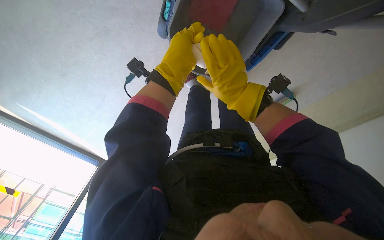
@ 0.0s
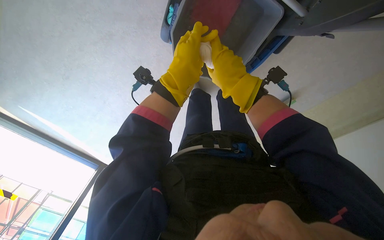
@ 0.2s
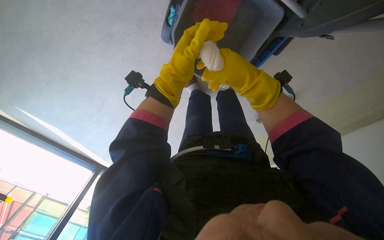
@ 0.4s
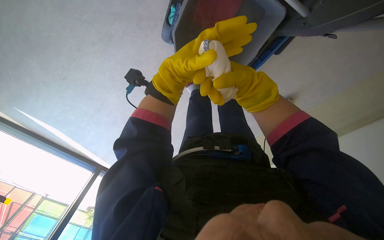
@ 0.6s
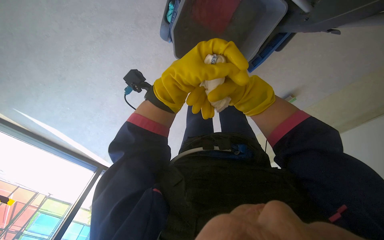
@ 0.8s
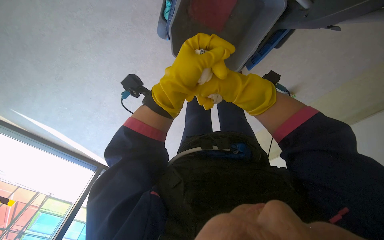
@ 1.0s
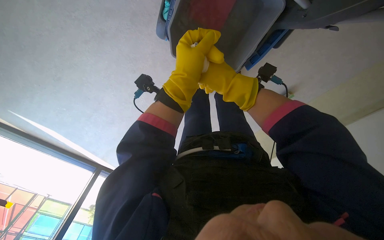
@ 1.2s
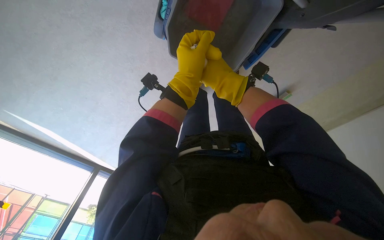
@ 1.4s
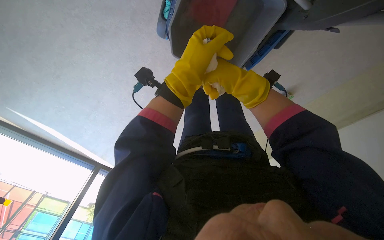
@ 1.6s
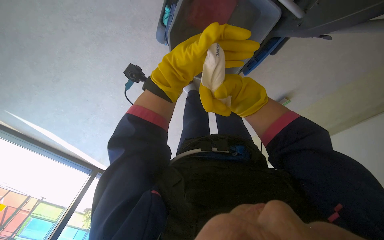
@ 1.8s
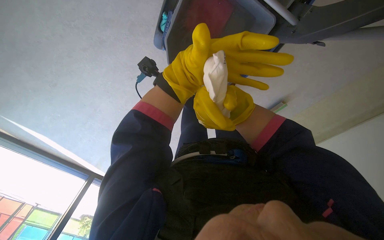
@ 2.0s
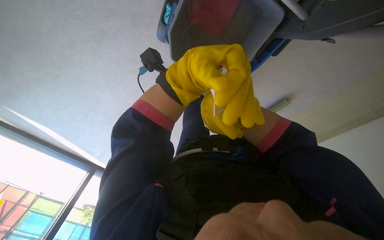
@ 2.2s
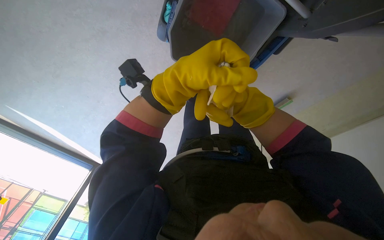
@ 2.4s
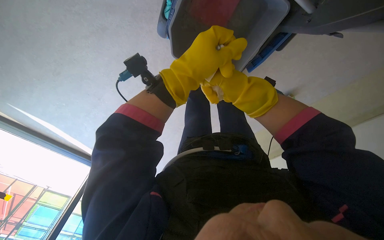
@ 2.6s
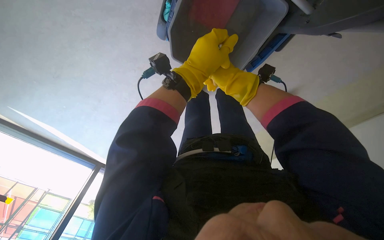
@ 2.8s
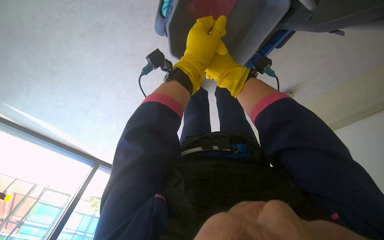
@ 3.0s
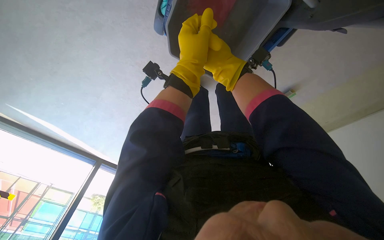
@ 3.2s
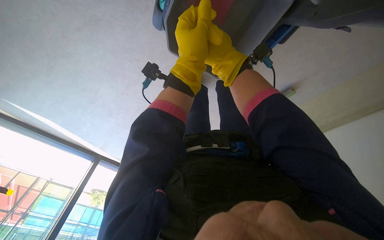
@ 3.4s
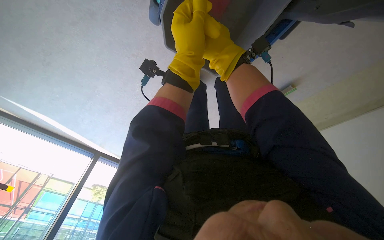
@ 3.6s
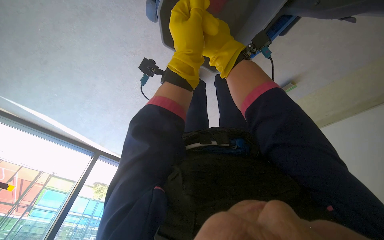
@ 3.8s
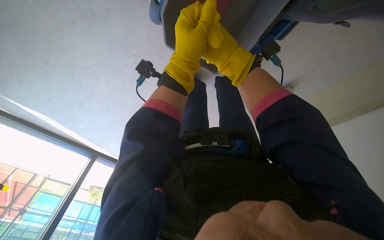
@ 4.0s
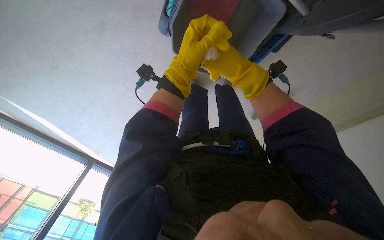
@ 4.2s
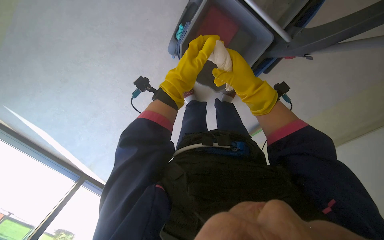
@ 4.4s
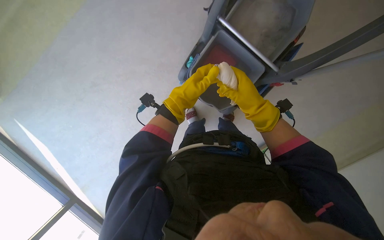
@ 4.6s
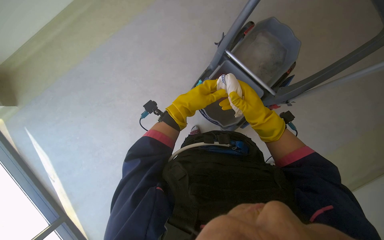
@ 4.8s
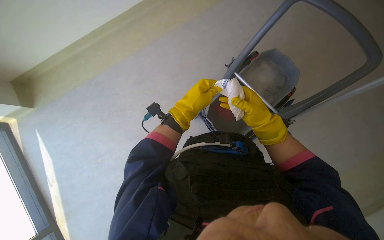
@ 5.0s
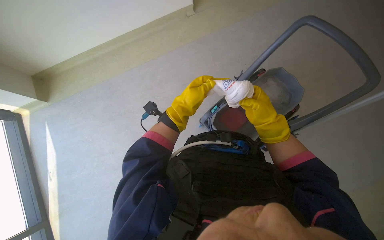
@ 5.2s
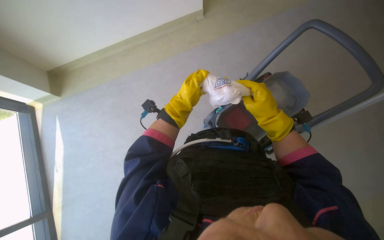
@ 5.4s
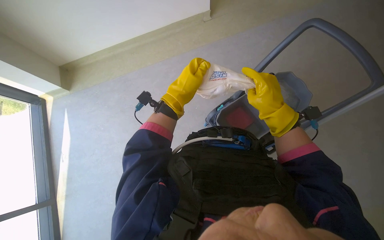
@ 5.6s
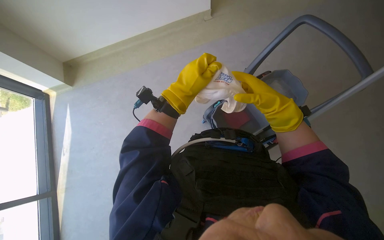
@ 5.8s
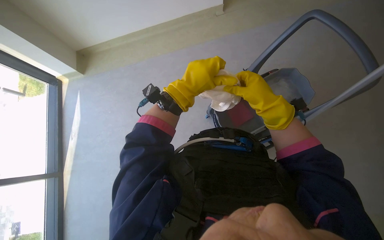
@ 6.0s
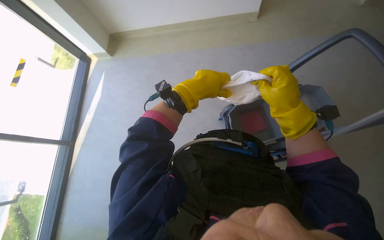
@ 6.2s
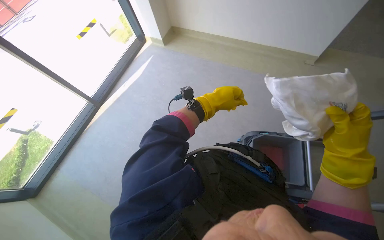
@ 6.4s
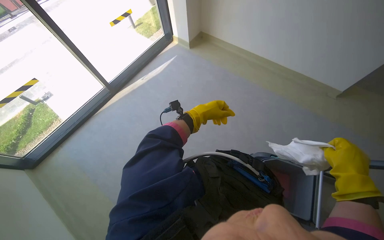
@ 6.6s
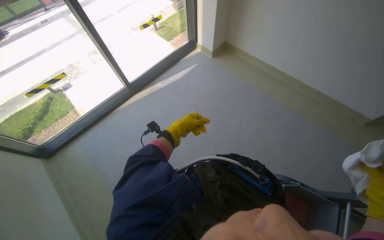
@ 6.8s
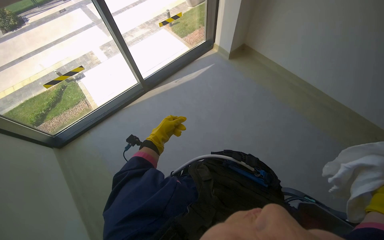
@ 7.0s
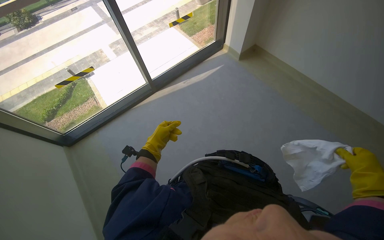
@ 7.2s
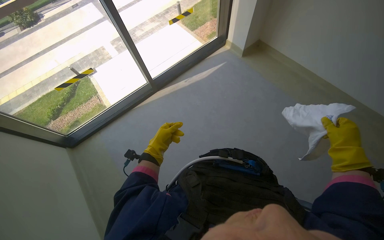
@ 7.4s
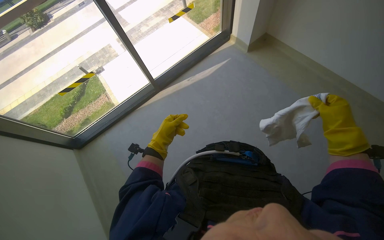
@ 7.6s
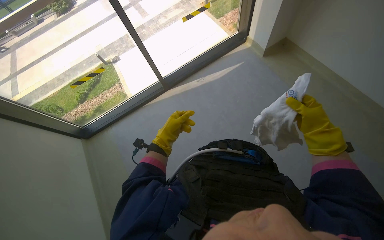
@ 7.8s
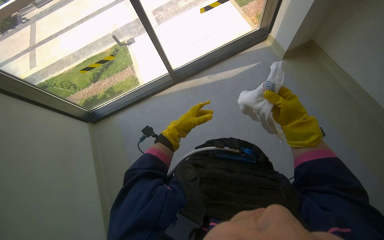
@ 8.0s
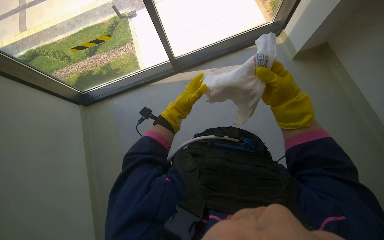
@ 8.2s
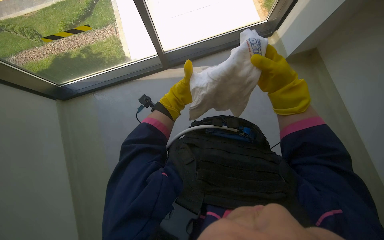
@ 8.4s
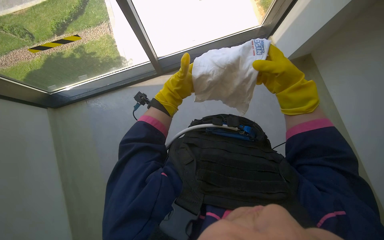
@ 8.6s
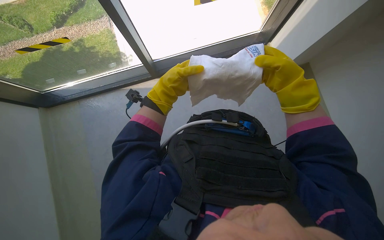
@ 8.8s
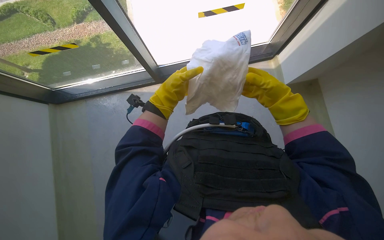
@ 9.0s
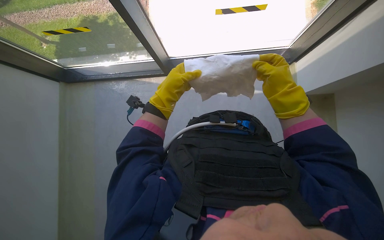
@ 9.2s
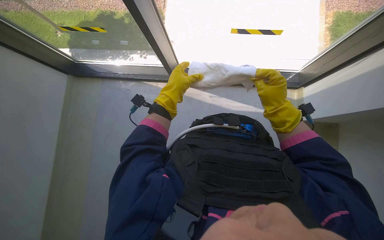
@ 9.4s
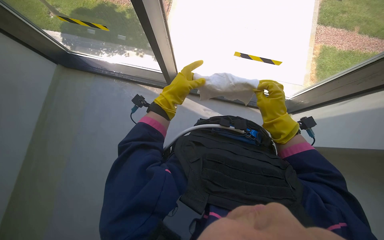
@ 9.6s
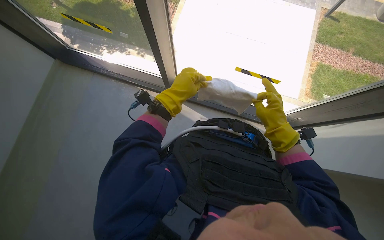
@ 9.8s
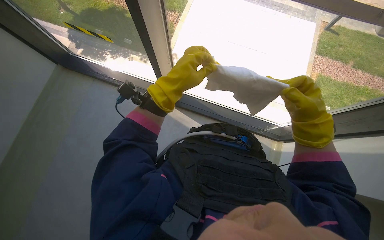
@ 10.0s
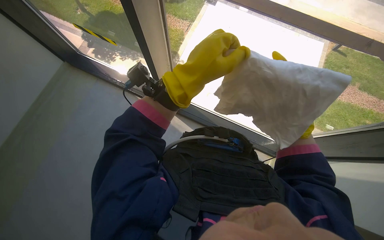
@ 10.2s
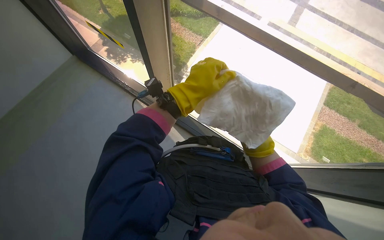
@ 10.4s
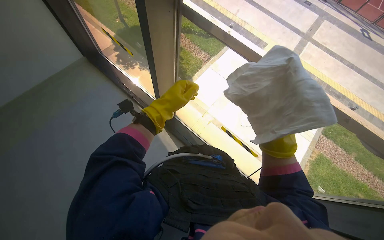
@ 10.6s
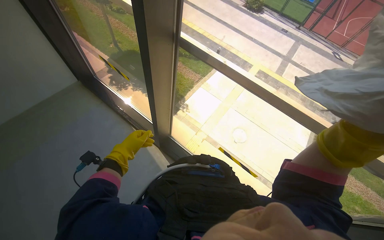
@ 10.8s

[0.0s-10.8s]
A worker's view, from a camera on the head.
Job: preparing cleaning supplies.
The whole recording: Preparing cleaning cloths. The worker takes and prepares cleaning cloths from the cart.
3.0s to 4.6s: The view tilts some 25 degrees upward.
4.6s to 6.2s: The wearer's head swings about 40 degrees to the left. The wearer looks roughly 20 degrees further upward.
7.8s to 9.2s: The camera pitches downward, by some 15 degrees. Everything in view rotates some 30 degrees clockwise. The right hand travels up the picture by approximately 25 cm.
9.2s to 10.8s: The wearer looks some 25 degrees further upward. Everything in view rotates some 40 degrees clockwise.

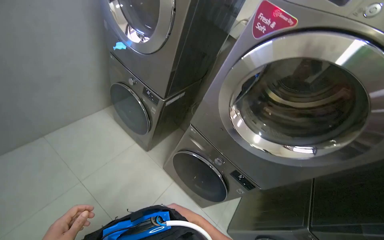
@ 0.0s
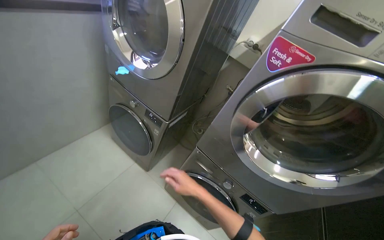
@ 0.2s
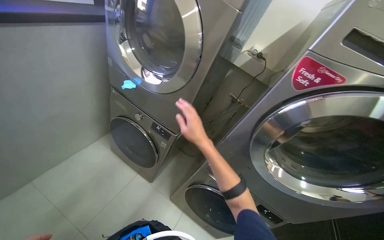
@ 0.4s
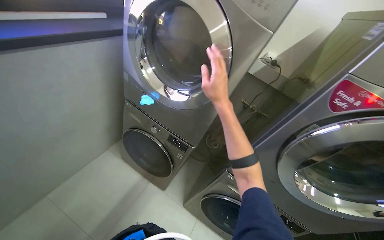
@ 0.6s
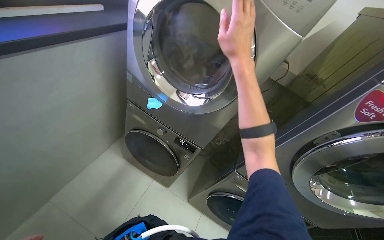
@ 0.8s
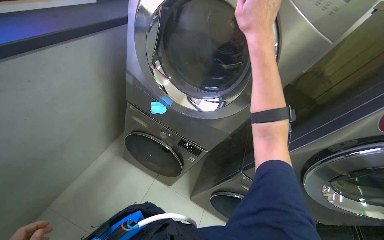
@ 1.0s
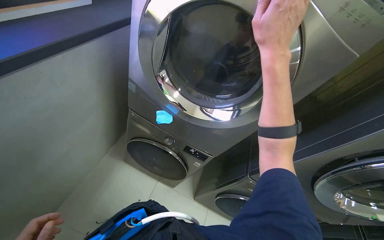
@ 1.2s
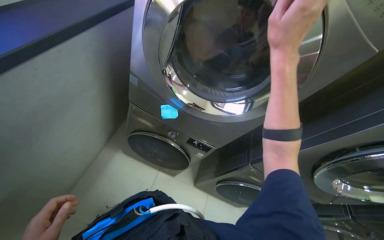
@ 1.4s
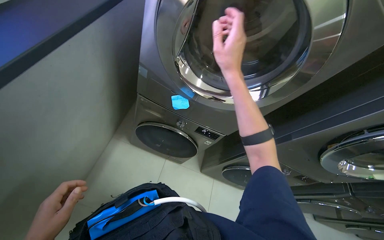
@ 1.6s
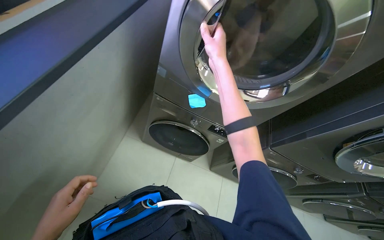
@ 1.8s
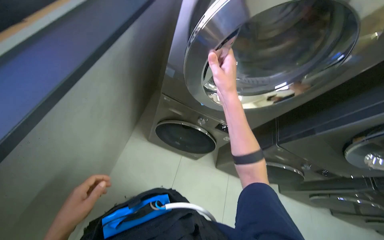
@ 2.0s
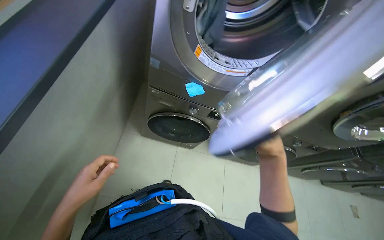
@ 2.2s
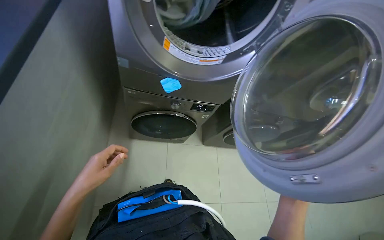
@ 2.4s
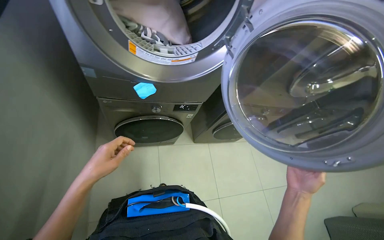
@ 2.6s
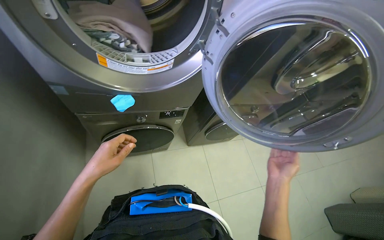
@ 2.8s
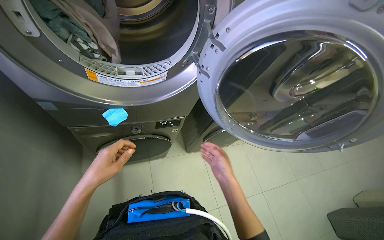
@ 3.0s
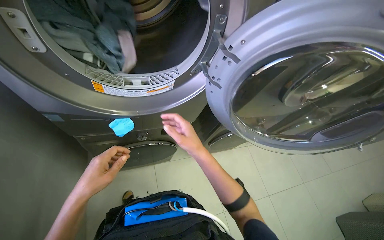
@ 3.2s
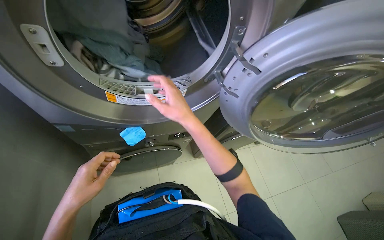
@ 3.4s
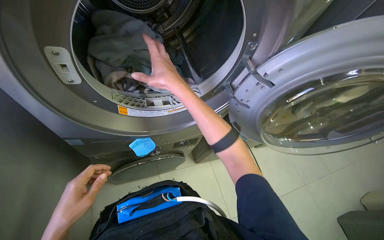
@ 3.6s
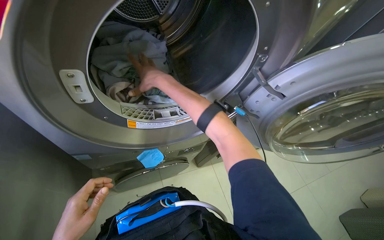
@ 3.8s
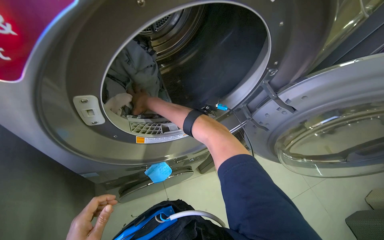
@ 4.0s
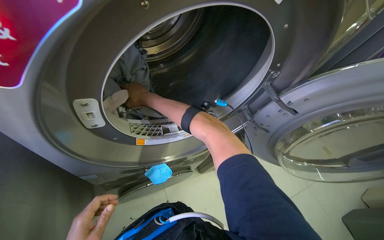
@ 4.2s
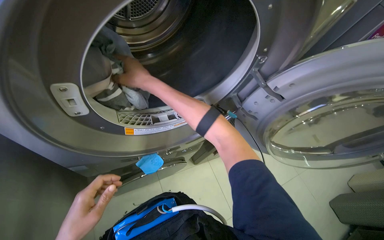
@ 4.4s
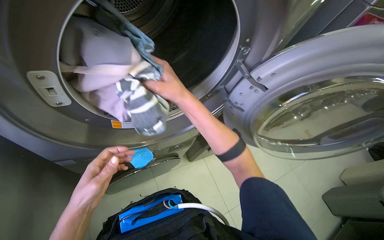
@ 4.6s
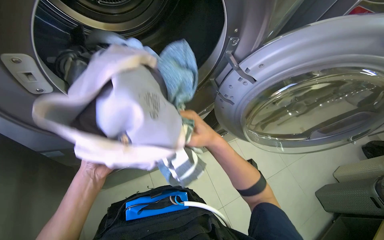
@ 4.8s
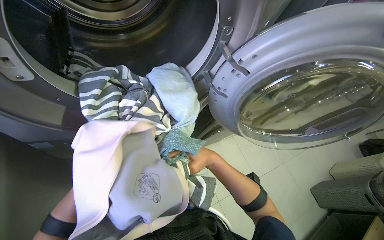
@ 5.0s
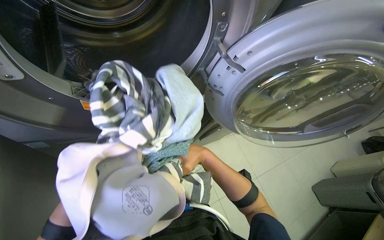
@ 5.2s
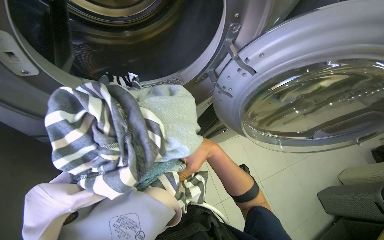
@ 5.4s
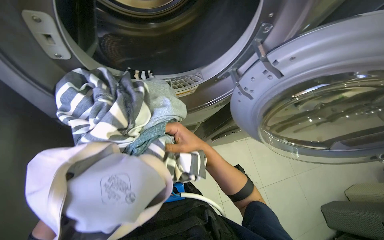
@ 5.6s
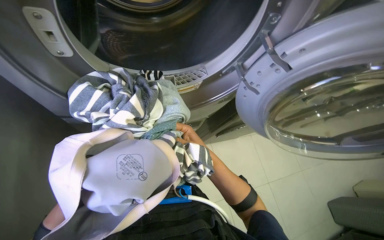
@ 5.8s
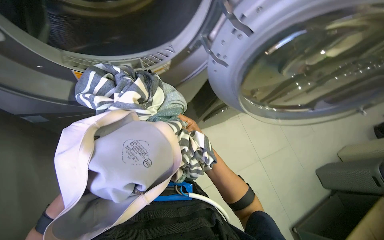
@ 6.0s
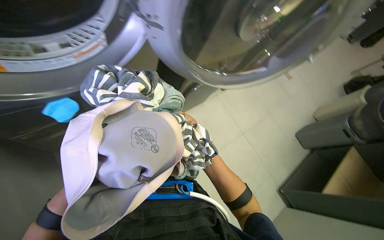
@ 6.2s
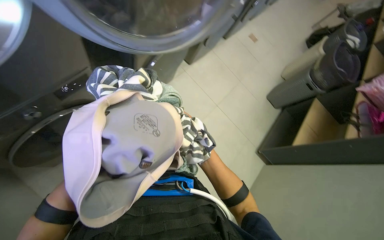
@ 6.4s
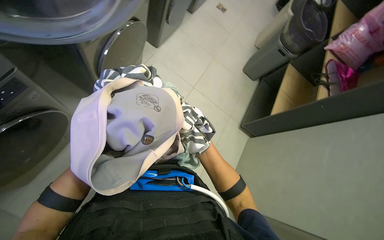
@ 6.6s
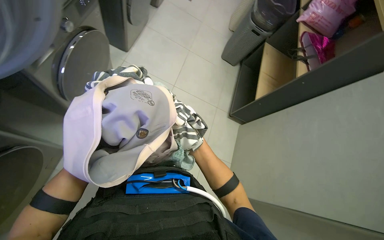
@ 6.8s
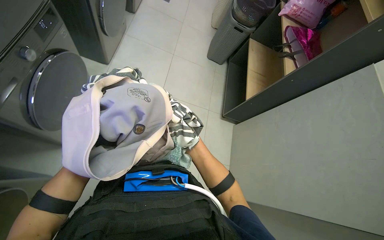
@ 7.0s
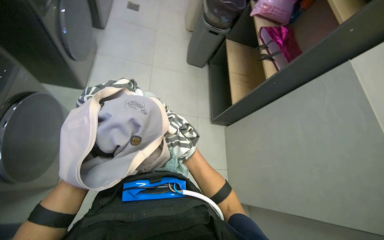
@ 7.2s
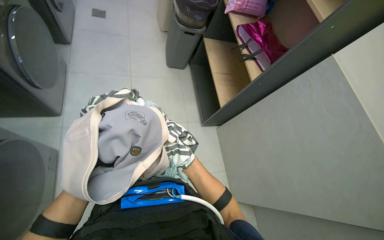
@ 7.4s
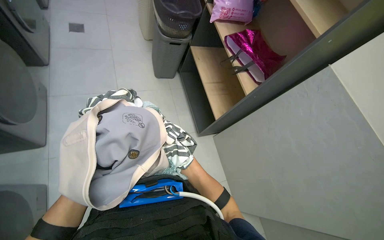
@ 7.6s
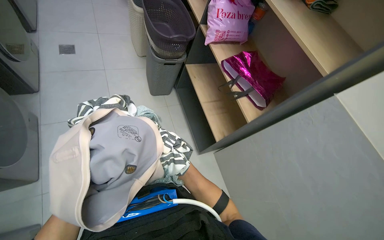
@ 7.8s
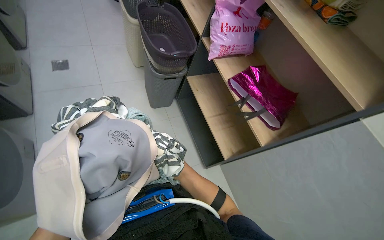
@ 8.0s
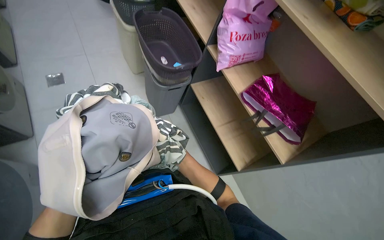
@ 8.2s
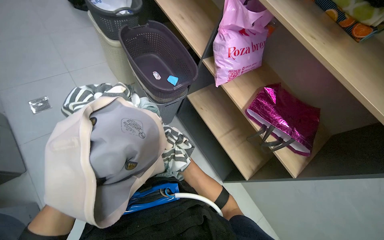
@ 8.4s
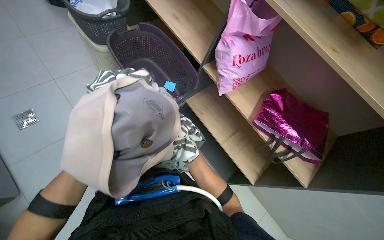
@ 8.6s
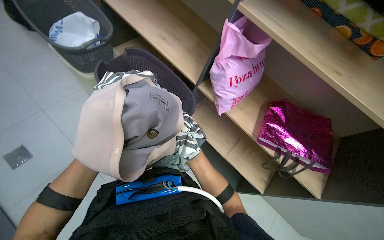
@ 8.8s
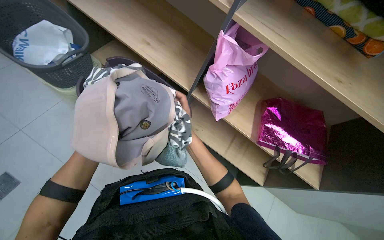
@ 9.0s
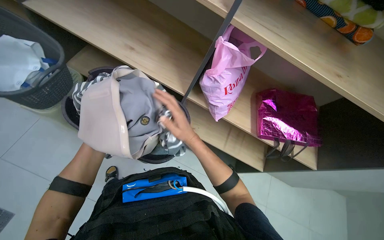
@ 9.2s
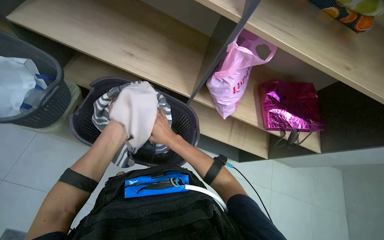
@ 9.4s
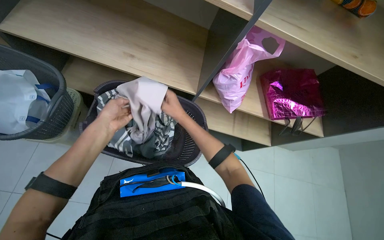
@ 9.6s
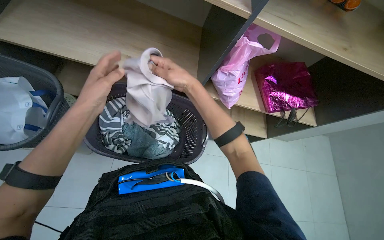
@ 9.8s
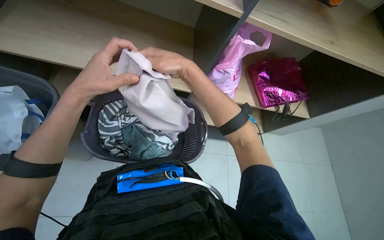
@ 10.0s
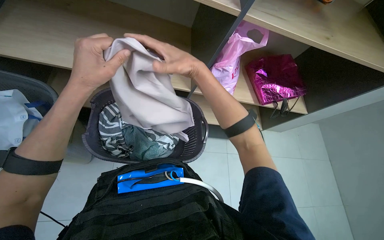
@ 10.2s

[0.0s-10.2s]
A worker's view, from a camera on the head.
Job: managing laundry.
The whole recording: Unloading and folding laundry into storage. The worker unloads clothes from the washing machine, folds multiple garments, and places them into a bag on a shelf.
0.0s to 1.4s: The wearer moves approximately 70 cm. The head turns to the right by approximately 15 degrees.
1.4s to 3.0s: Everything in view rotates some 40 degrees counterclockwise.
3.0s to 4.4s: The right hand is displaced up the picture and to the left by some 60 cm.
4.4s to 5.8s: The right hand moves down the picture, to the right and farther from the camera, roughly 35 cm.
7.2s to 8.8s: The camera is carried approximately 1 m. The head rotates roughly 35 degrees to the right.
8.8s to 10.2s: The camera is carried some 40 cm. The wearer looks some 40 degrees further to the right. The wearer looks about 15 degrees further downward.
